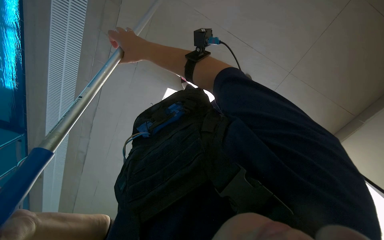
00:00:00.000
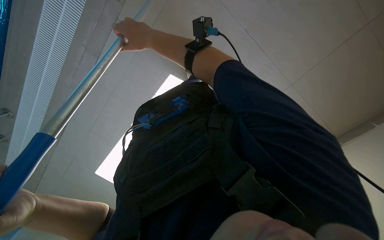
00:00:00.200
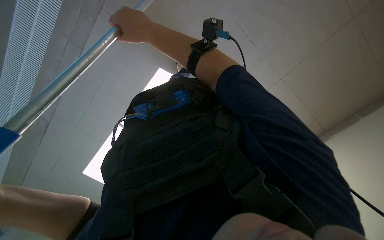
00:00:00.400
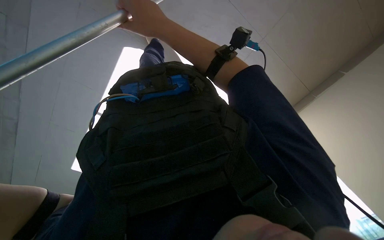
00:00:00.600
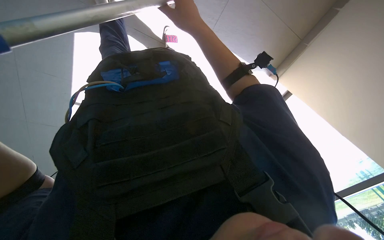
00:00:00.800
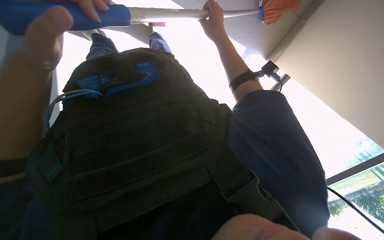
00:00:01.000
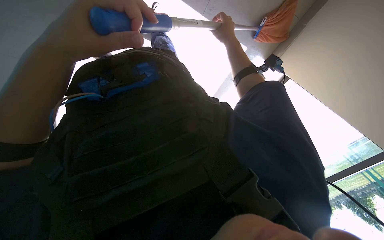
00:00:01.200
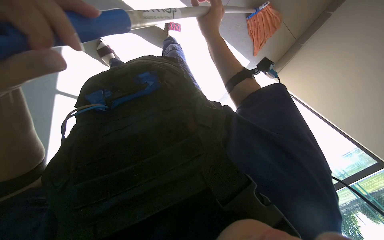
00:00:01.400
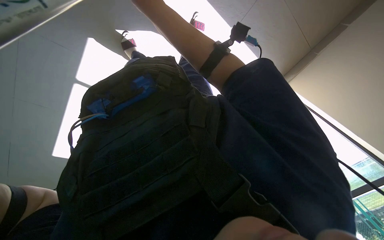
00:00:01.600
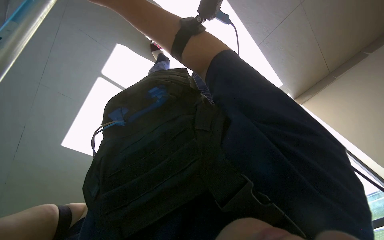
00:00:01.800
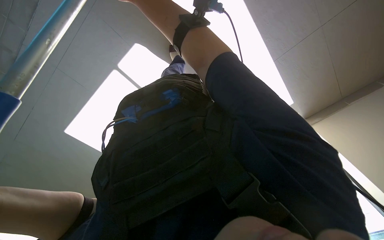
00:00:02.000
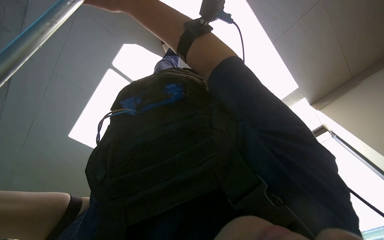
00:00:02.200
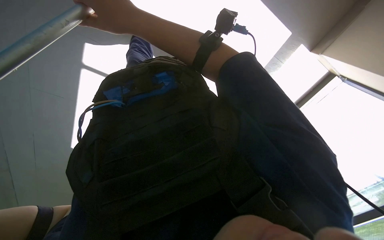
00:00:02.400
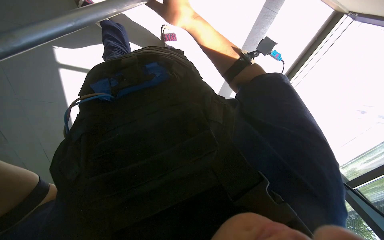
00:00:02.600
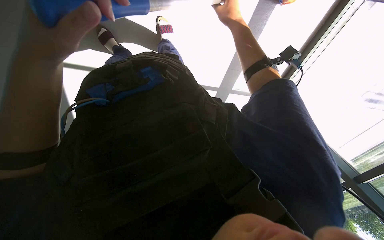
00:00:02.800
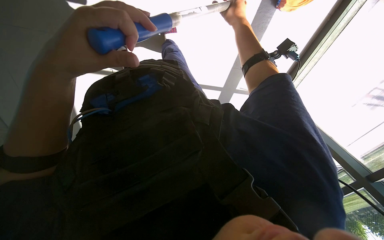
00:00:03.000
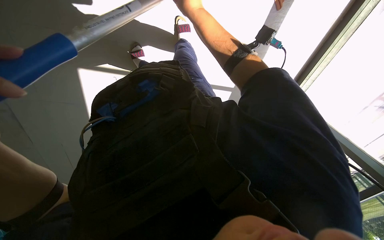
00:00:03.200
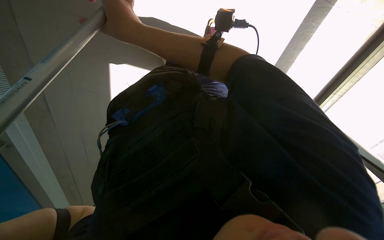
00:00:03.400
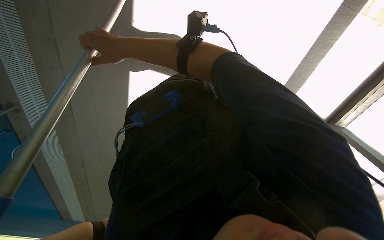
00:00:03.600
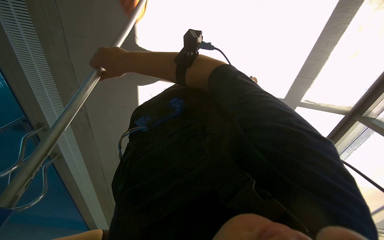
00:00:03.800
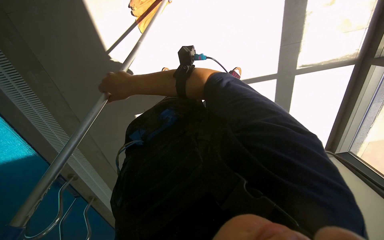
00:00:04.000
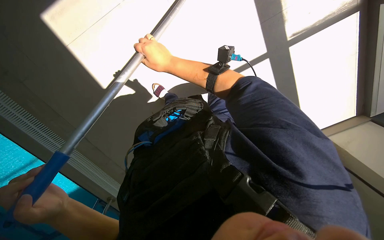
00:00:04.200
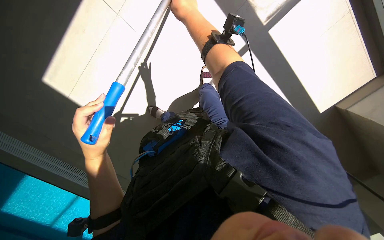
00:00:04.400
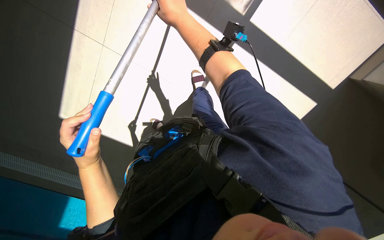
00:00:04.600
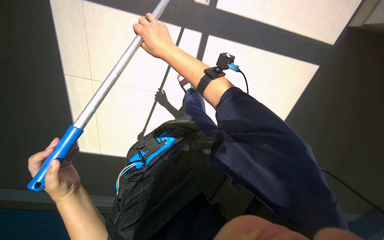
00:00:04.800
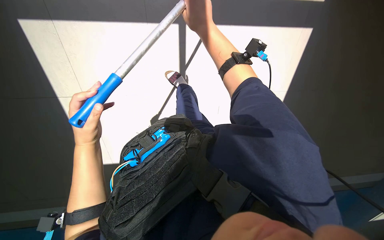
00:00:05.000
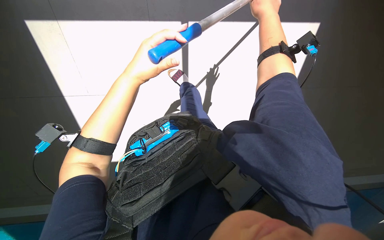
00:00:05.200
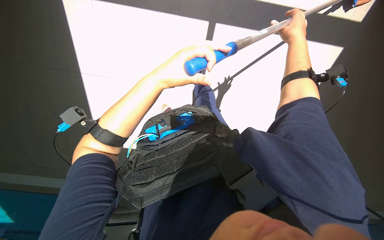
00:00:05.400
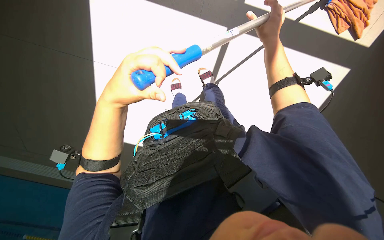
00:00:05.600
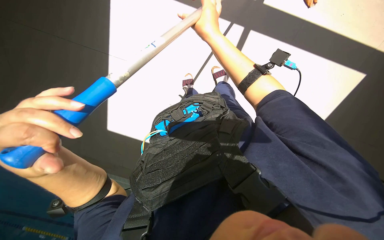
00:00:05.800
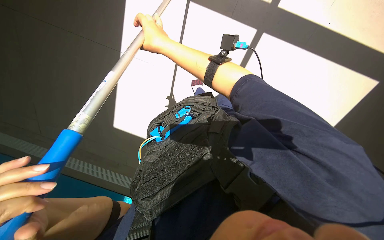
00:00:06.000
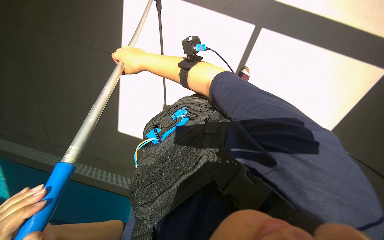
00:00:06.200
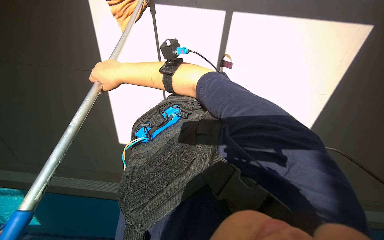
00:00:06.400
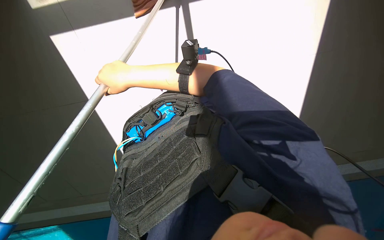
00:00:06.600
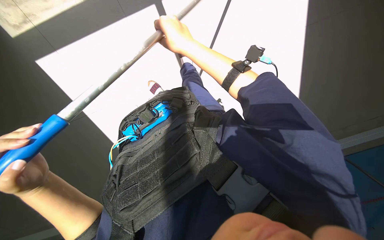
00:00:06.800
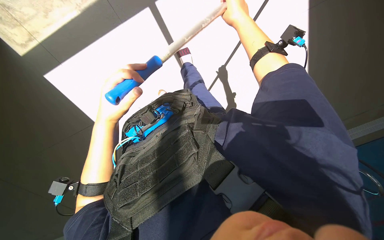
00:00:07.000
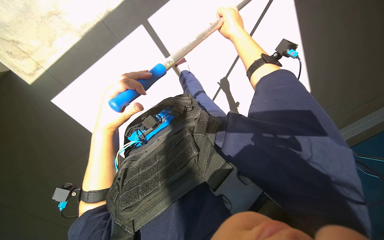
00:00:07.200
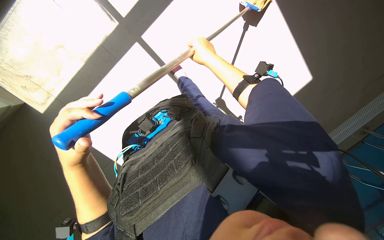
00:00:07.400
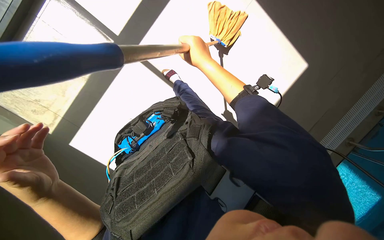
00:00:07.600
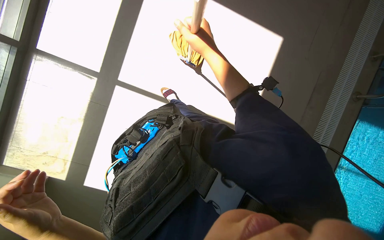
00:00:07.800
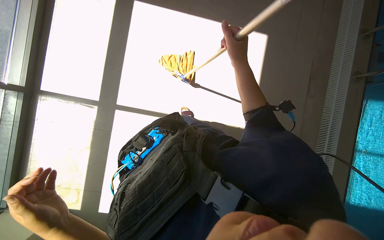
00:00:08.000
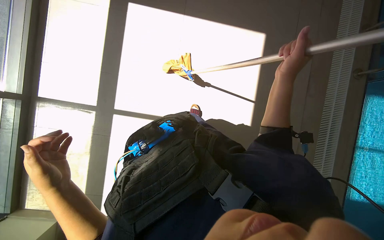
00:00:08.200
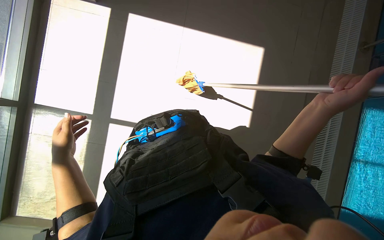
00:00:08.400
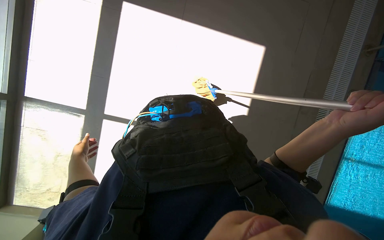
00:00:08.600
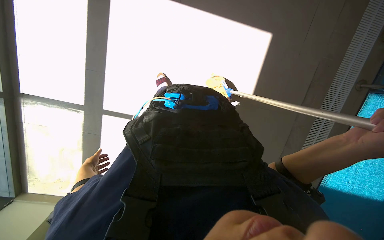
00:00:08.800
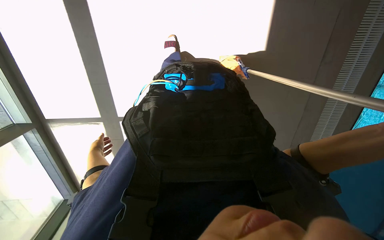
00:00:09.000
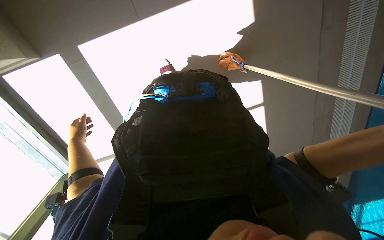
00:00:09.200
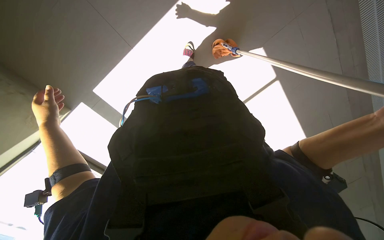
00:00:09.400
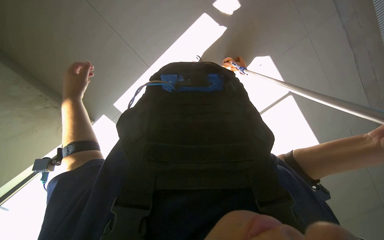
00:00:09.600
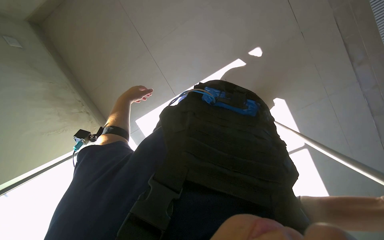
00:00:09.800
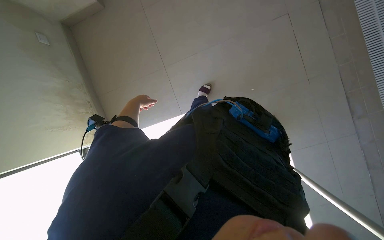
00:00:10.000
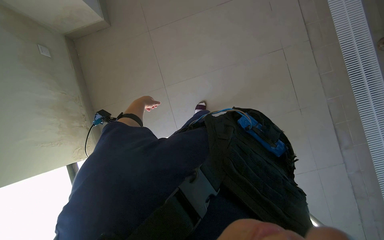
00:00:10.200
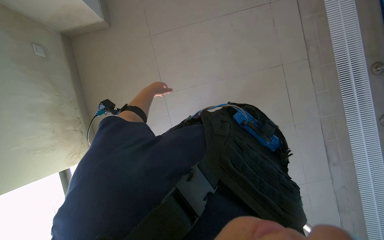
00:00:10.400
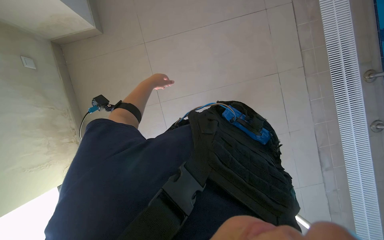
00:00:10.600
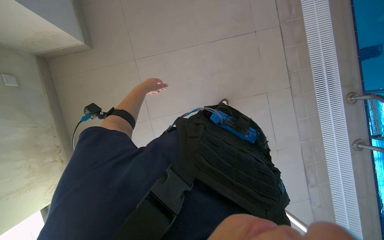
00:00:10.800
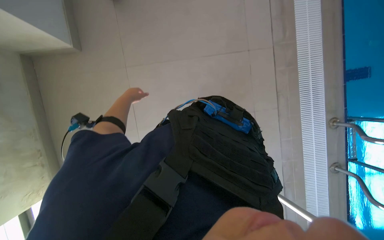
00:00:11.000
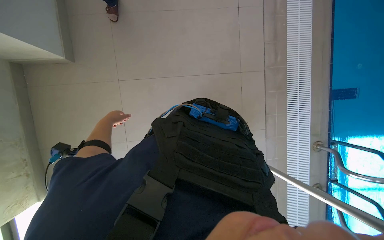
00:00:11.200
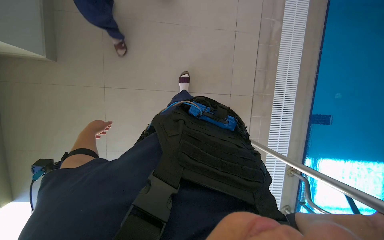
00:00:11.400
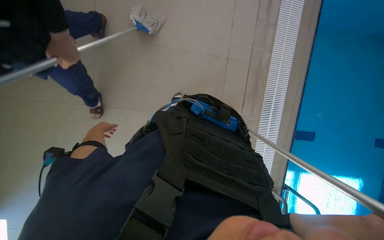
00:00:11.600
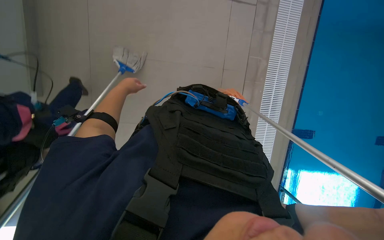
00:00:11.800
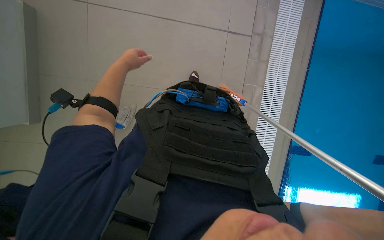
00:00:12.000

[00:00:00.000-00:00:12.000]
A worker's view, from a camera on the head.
Job: mopping floor.
The whole recording: Mopping pool deck floor. The worker mops the tiled floor around the pool with a long-handled mop.
00:00:01.600 to 00:00:03.000: The wearer looks about 20 degrees further downward.
00:00:03.000 to 00:00:04.400: The right hand is displaced to the left by about 10 cm.
00:00:04.400 to 00:00:06.000: The right hand is displaced down the picture by approximately 10 cm, and moves roughly 20 cm to the right and comes back.
00:00:06.000 to 00:00:07.600: The scene rotates counterclockwise by approximately 30 degrees.
00:00:07.600 to 00:00:09.000: The scene rotates counterclockwise by roughly 25 degrees.
00:00:09.000 to 00:00:10.400: The head travels some 40 cm. The view tilts about 20 degrees upward. The scene rotates clockwise by roughly 40 degrees.
00:00:10.400 to 00:00:12.000: The wearer's head swings some 20 degrees to the right.

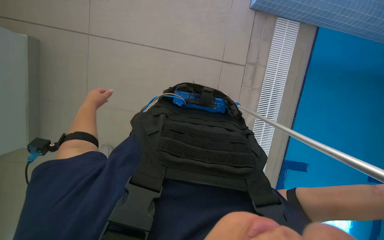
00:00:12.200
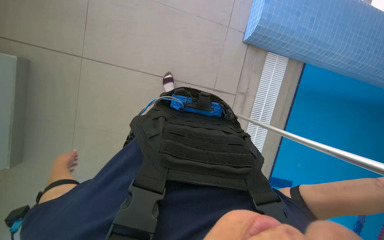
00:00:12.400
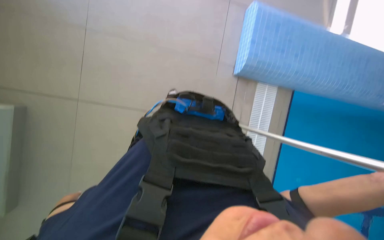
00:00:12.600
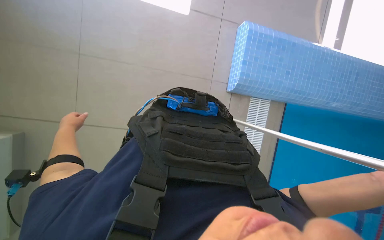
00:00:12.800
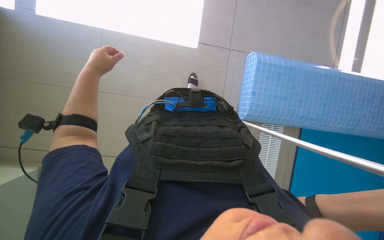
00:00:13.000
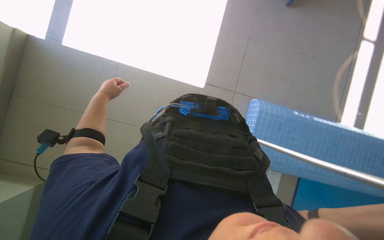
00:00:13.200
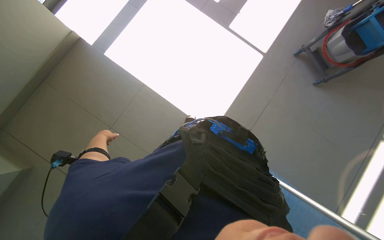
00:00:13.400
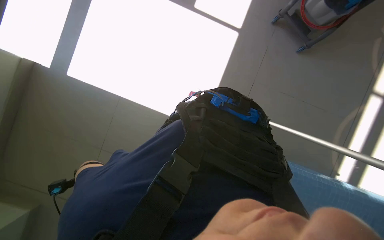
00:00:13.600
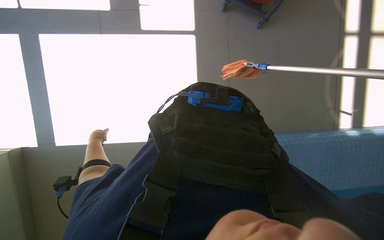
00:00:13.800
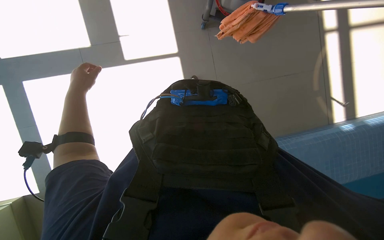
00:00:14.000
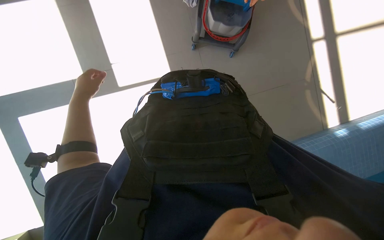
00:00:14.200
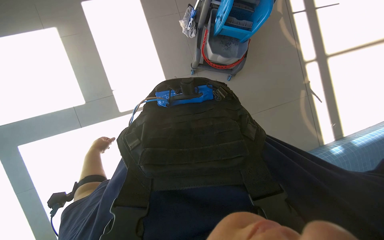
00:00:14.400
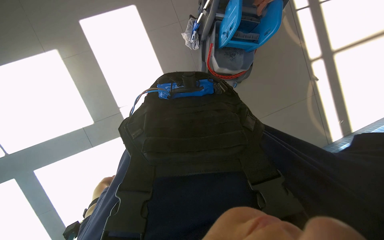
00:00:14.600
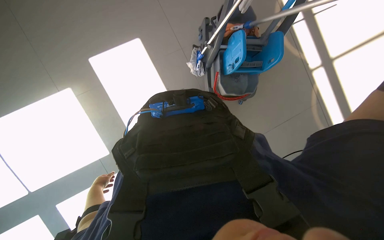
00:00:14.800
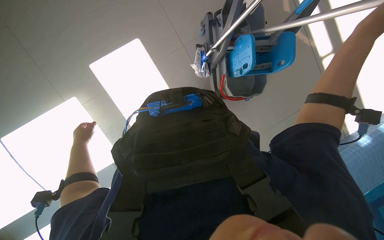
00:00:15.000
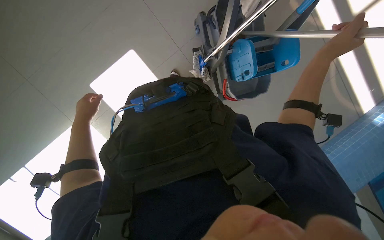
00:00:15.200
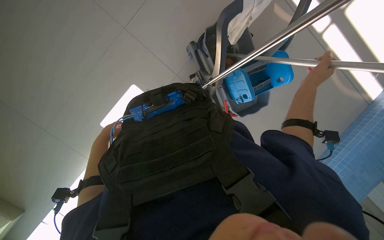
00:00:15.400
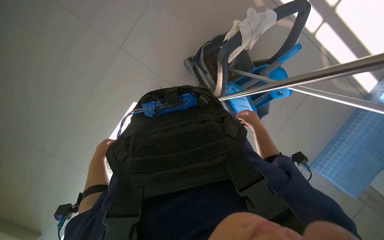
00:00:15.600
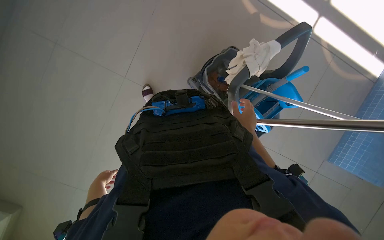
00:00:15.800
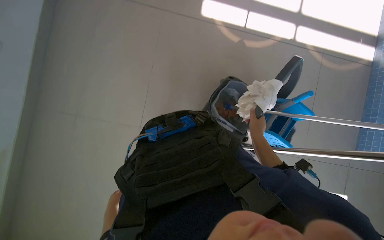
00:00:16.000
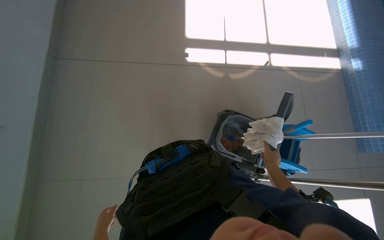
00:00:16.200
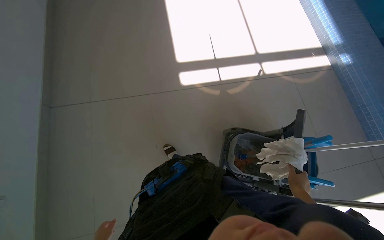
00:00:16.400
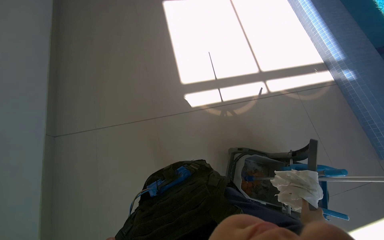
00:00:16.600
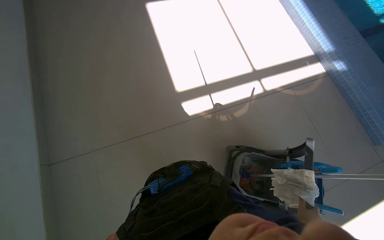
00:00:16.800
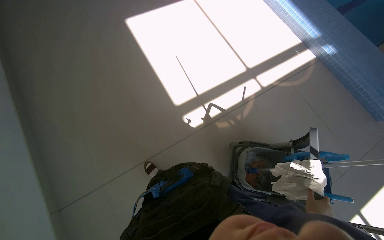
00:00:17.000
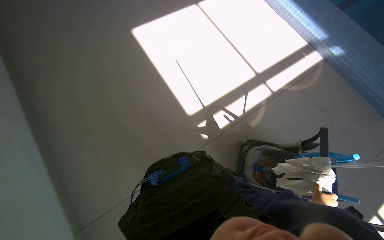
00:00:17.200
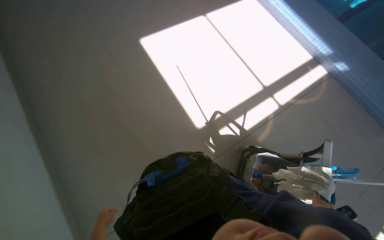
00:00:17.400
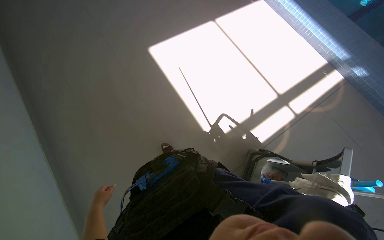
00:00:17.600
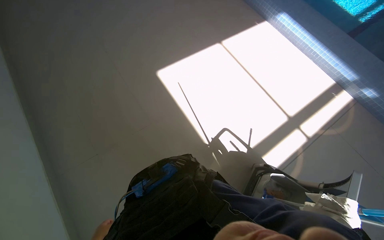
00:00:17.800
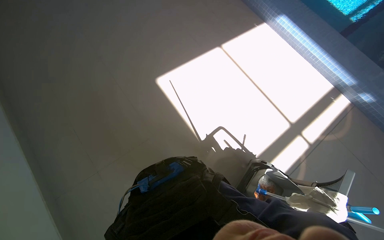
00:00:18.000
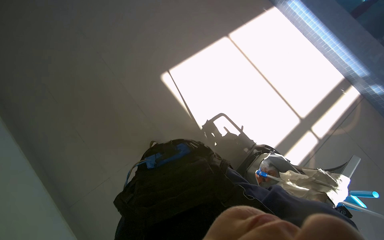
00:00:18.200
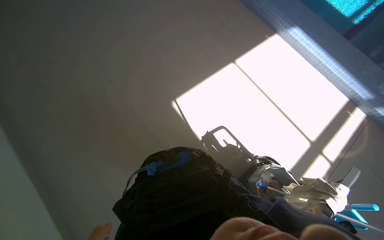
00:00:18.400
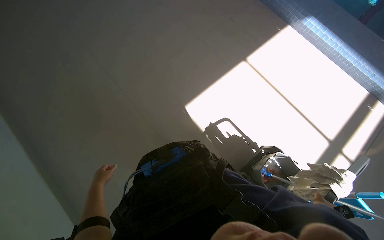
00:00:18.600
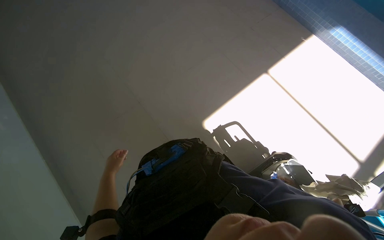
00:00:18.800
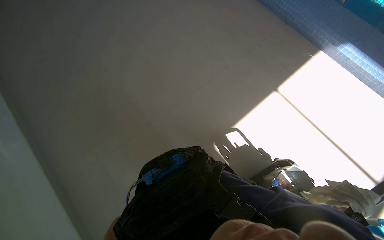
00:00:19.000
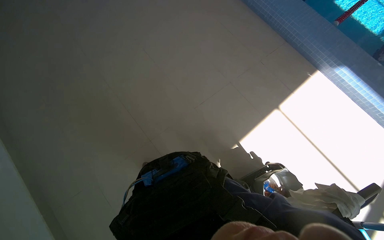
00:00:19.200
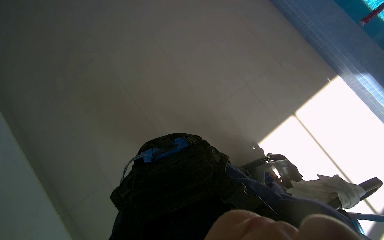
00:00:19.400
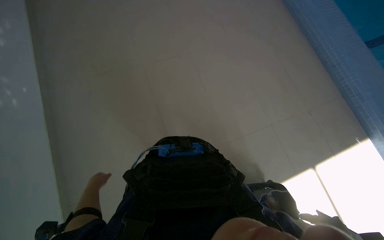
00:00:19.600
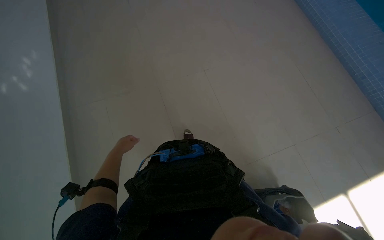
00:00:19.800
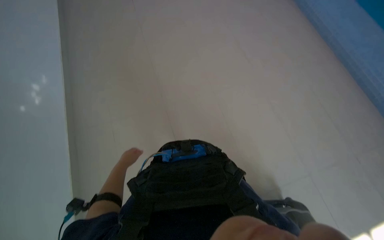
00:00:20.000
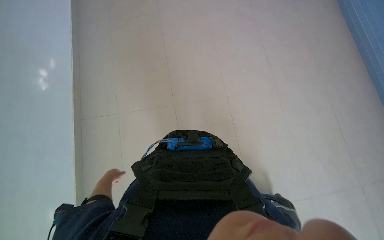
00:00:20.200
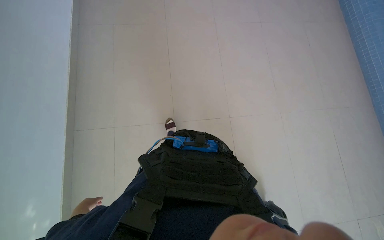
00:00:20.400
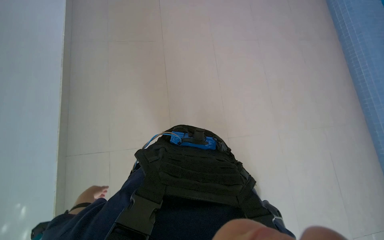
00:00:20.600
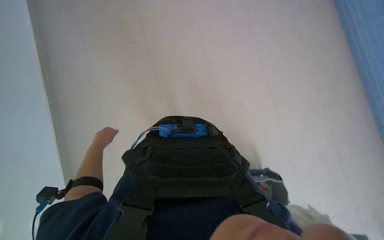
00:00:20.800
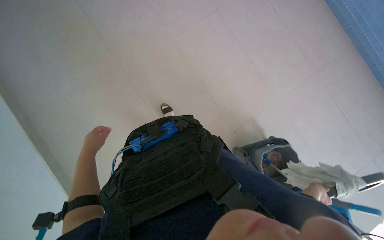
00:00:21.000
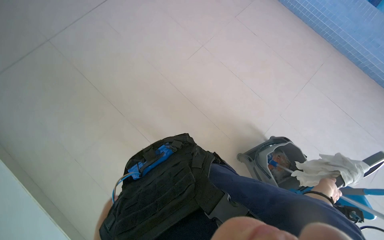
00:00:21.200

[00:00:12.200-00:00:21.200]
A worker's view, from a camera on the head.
Job: mopping floor.
The whole recording: Mopping pool deck floor. The worker mops the tiled floor around the pool with a long-handled mop.
00:00:12.200 to 00:00:13.800: Everything in view rotates about 25 degrees counterclockwise.
00:00:13.800 to 00:00:15.200: The camera travels roughly 1 m. The scene turns about 30 degrees counterclockwise in the picture.
00:00:15.200 to 00:00:16.600: The camera pitches upward, by approximately 40 degrees. Everything in view rotates roughly 30 degrees counterclockwise.
00:00:18.200 to 00:00:19.800: The wearer's head swings roughly 20 degrees to the left.
